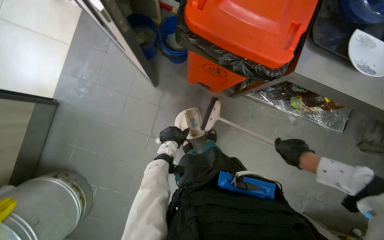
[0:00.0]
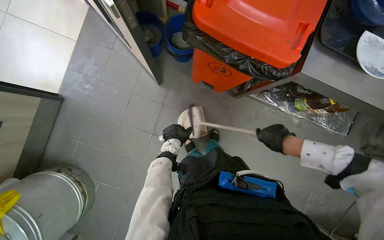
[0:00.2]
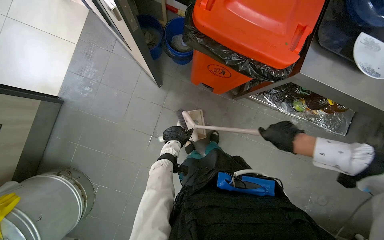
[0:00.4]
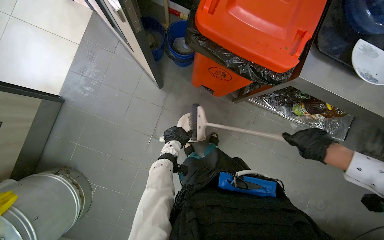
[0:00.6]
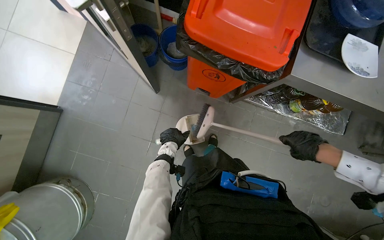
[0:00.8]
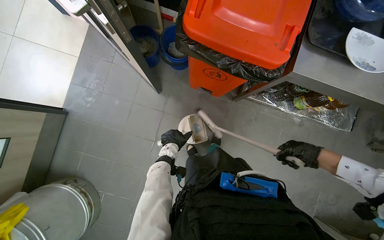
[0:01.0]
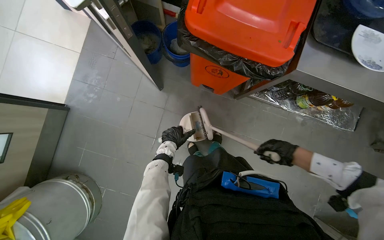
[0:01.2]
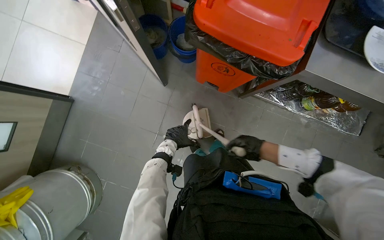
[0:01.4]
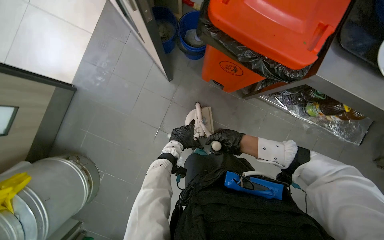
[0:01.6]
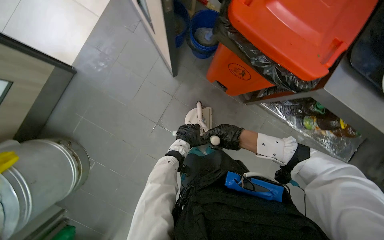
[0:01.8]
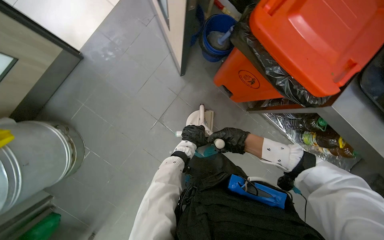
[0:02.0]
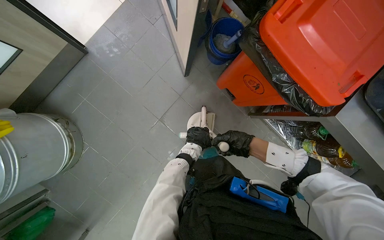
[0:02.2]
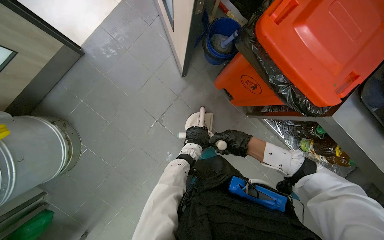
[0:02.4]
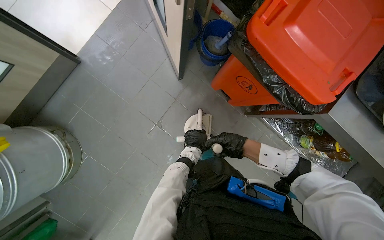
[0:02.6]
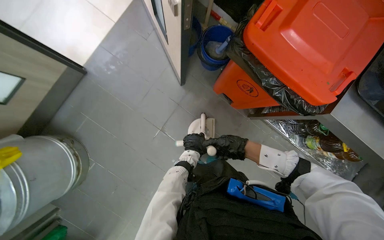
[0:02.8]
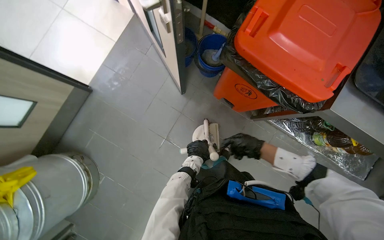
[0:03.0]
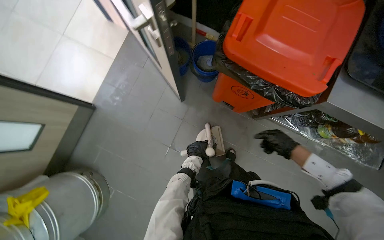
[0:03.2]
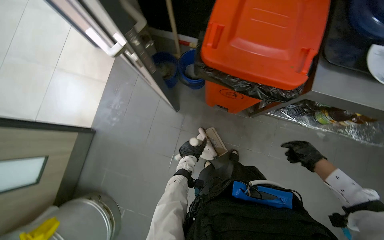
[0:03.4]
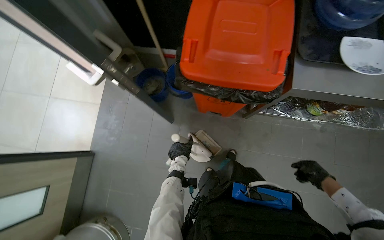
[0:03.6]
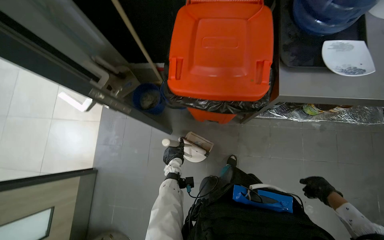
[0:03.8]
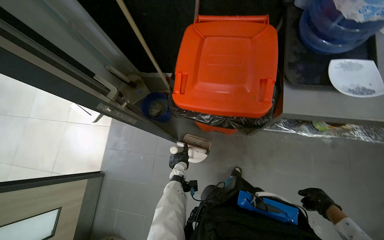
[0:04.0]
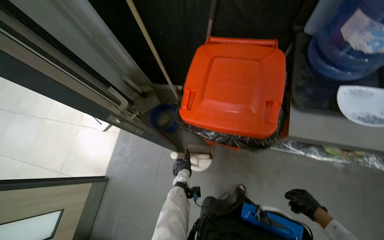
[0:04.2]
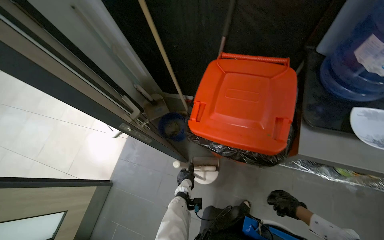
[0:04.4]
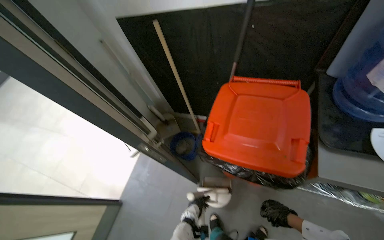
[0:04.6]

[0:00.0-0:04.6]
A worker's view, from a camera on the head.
Job: sweeping floor.
The whole recording: Sweeping kitchen floor. The worker sweeps the kitchen floor with a broom and collects debris with a dustpan.
0:00.0 to 0:01.6: The right hand swings left and right, roughly 25 cm each way, with 2 reversals.
0:03.0 to 0:04.6: The camera is aimed some 15 degrees further to the left. The view tips upward by approximately 25 degrees.

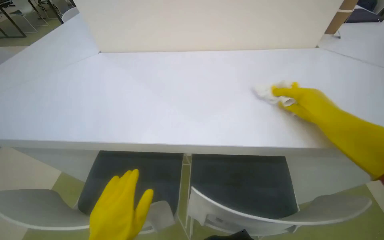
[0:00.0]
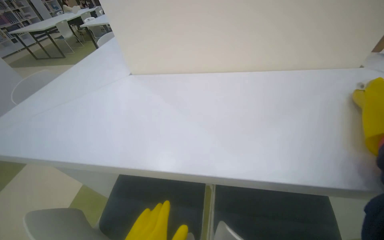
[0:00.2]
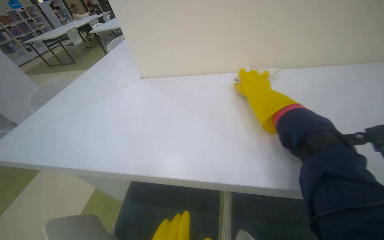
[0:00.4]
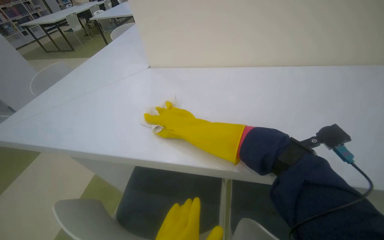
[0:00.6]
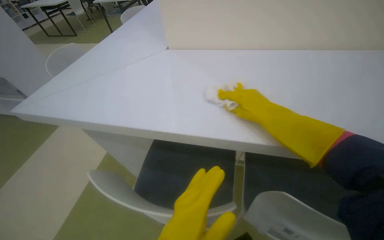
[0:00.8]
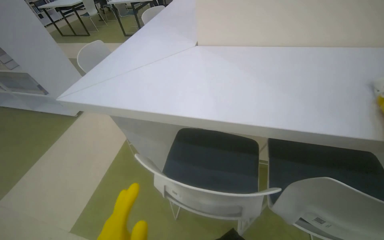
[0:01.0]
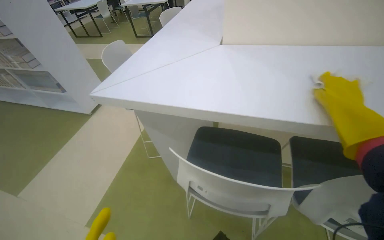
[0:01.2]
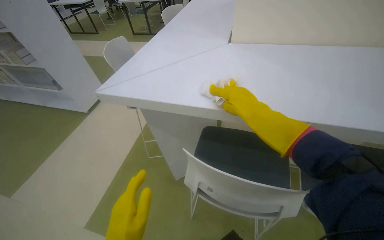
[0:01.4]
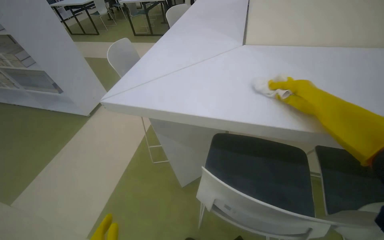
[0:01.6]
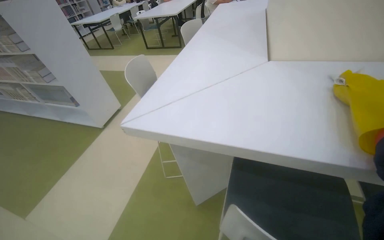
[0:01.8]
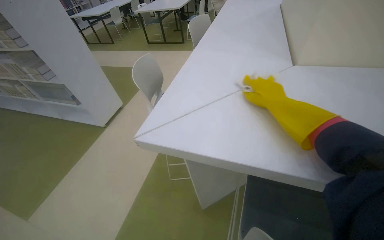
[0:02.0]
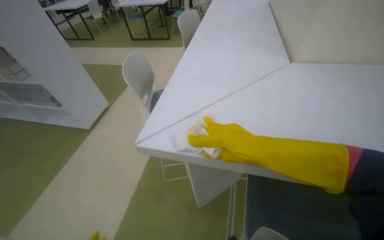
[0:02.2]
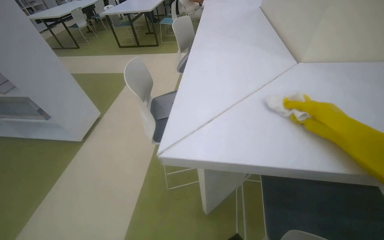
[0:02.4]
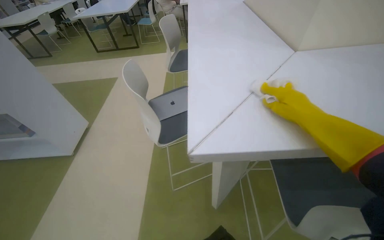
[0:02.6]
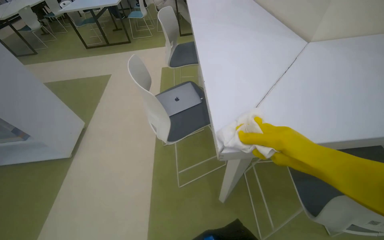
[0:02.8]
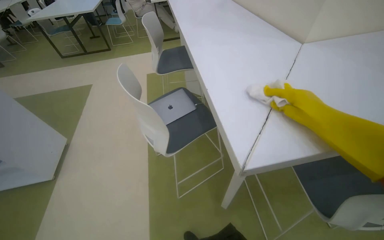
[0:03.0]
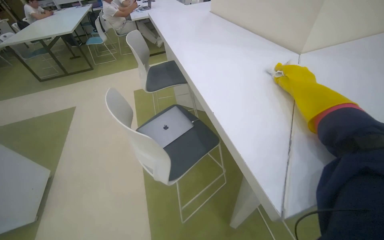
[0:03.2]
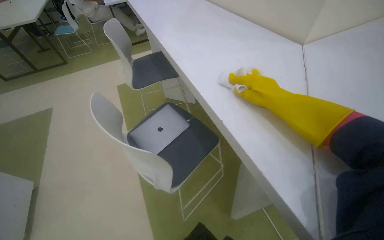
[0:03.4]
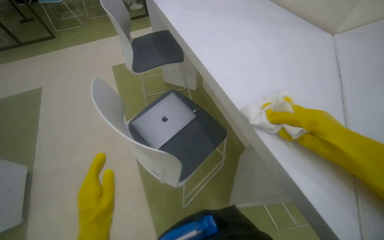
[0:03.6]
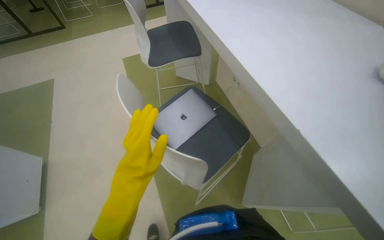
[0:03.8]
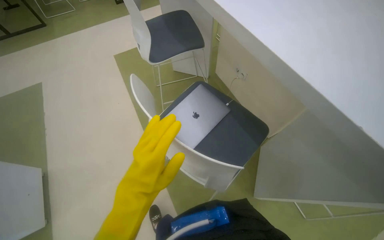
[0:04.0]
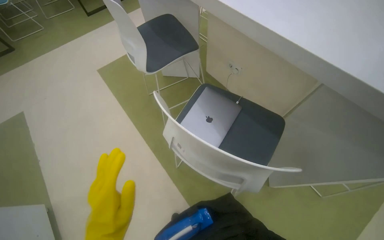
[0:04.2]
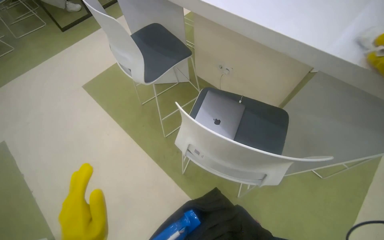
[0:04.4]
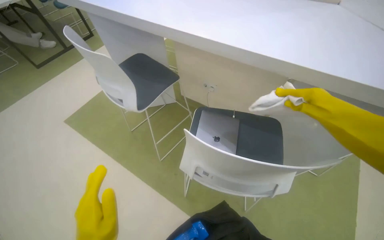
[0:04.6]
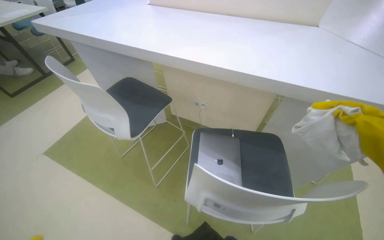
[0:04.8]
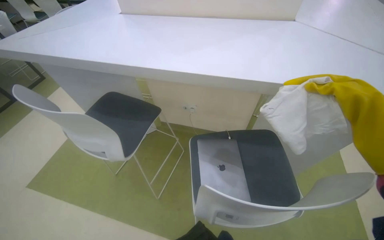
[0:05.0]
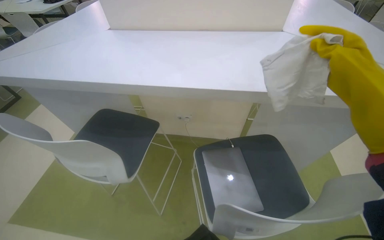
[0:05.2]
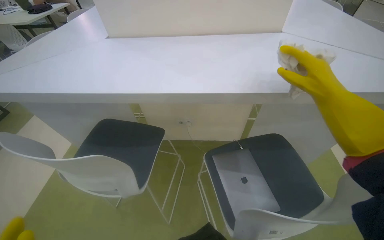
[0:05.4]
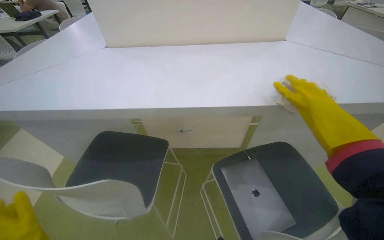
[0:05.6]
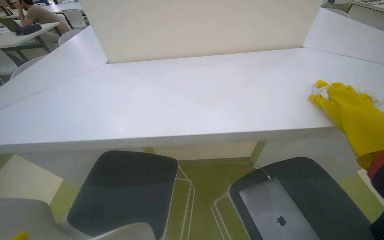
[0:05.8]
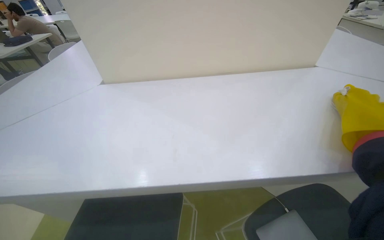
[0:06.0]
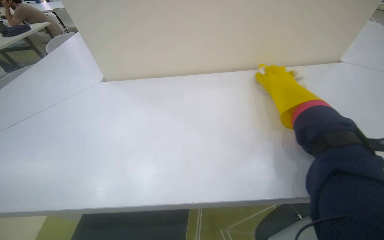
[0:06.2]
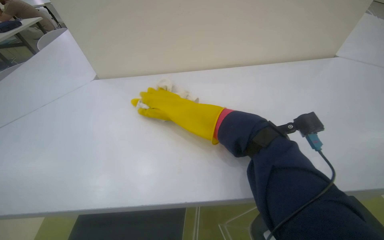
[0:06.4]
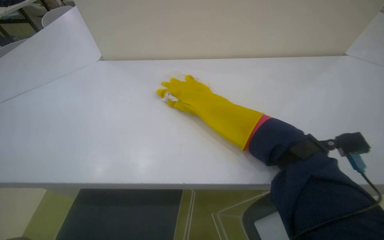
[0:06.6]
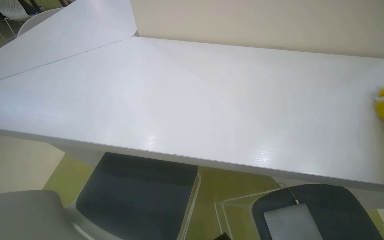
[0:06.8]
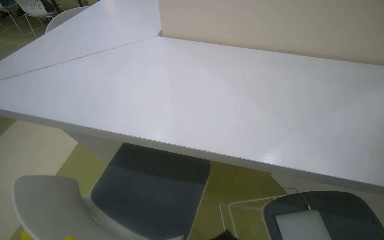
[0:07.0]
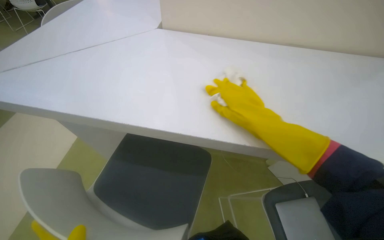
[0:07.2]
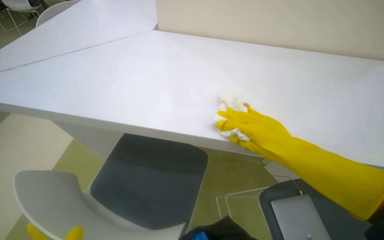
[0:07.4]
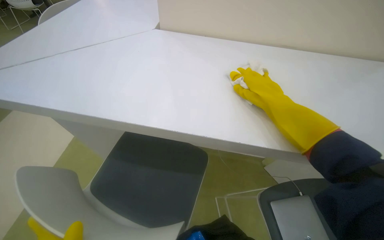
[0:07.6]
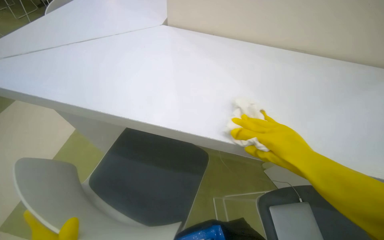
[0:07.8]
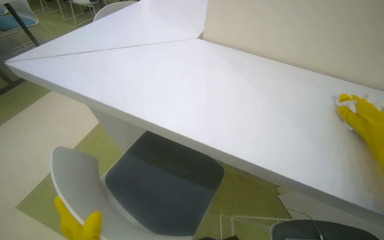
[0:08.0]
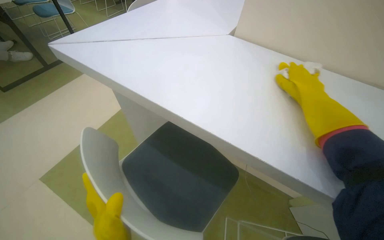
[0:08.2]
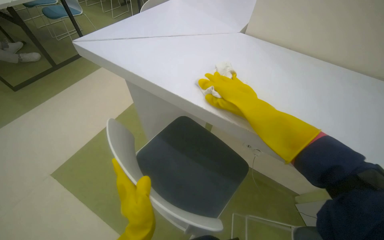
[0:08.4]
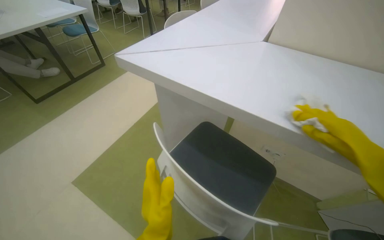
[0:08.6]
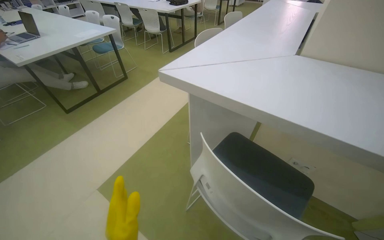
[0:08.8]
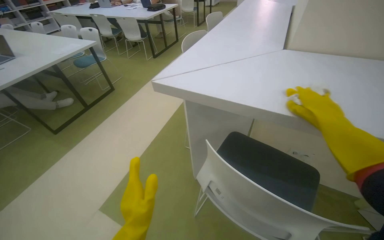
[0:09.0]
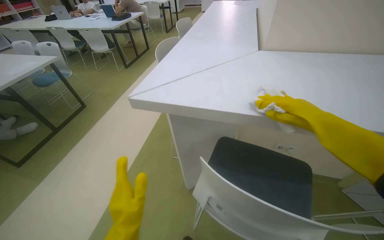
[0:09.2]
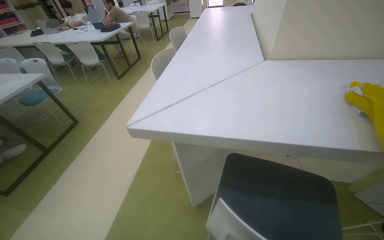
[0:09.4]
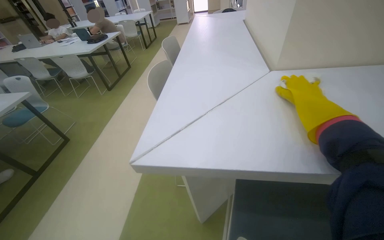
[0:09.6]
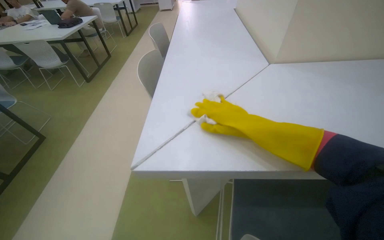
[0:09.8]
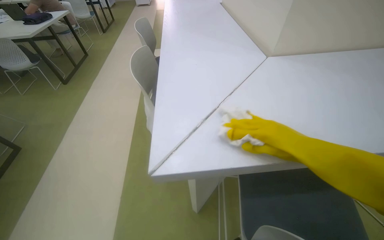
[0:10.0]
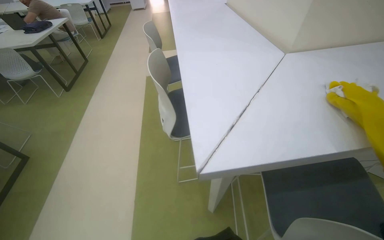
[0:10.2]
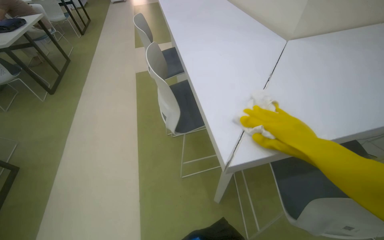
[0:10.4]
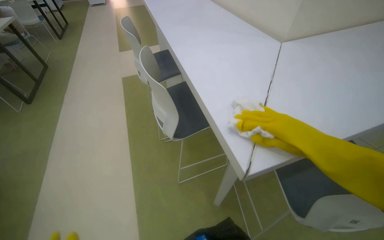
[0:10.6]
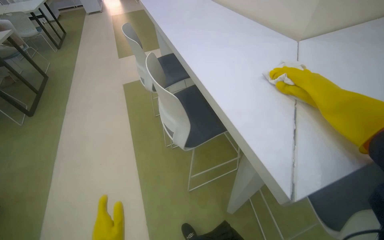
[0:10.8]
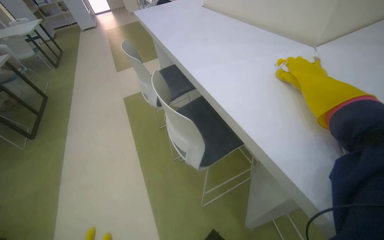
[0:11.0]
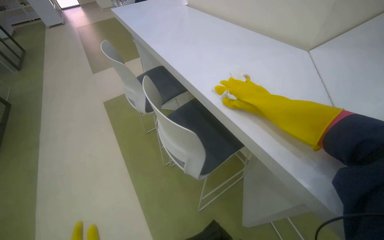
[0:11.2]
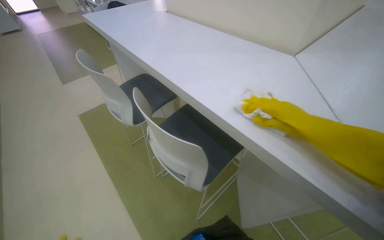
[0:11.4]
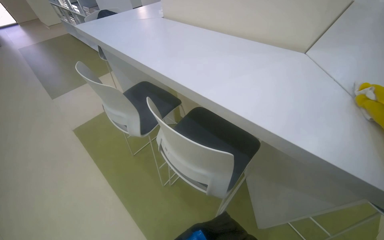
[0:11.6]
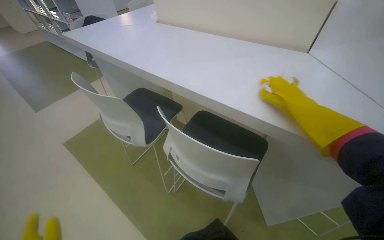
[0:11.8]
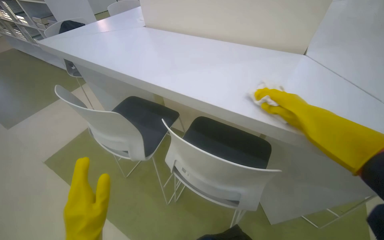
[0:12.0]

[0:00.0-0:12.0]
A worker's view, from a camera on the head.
Job: wiping surfaces.
The whole recording: Cleaning table surface. The worker wipes the surface of the library tables with a cloth.
0:01.6 to 0:03.0: The head travels some 60 cm. The wearer's head swings approximately 25 degrees to the right.
0:03.0 to 0:04.4: The head travels approximately 70 cm. The head turns to the right by approximately 35 degrees.
0:04.4 to 0:06.0: The wearer moves approximately 60 cm. The head turns to the right by about 45 degrees. The view tips upward by approximately 20 degrees.
0:06.0 to 0:07.6: The right hand heads to the left and farther from the camera, covering some 20 cm.
0:07.6 to 0:09.0: The wearer's head swings some 20 degrees to the left.
0:09.0 to 0:10.4: The wearer moves roughly 60 cm. The wearer looks some 40 degrees further to the right.
0:10.4 to 0:12.0: The head travels about 70 cm. The head turns to the right by roughly 45 degrees.

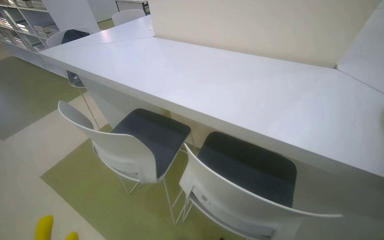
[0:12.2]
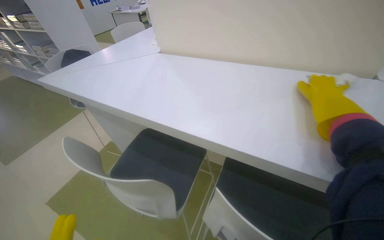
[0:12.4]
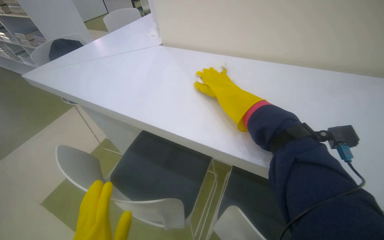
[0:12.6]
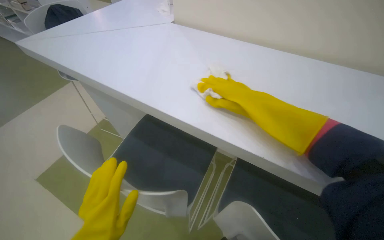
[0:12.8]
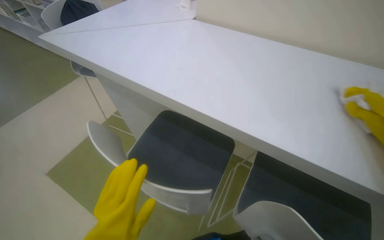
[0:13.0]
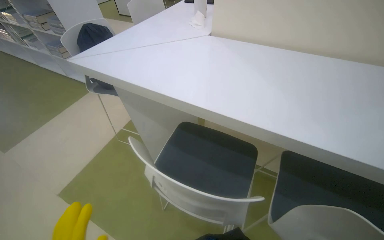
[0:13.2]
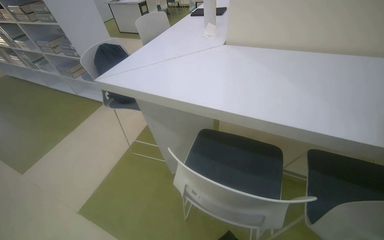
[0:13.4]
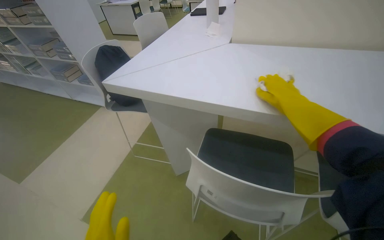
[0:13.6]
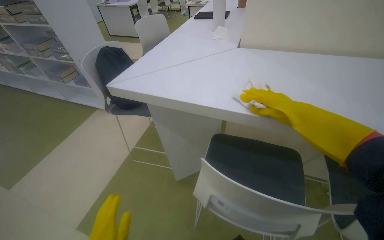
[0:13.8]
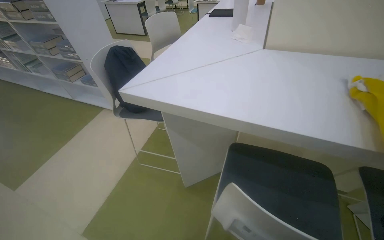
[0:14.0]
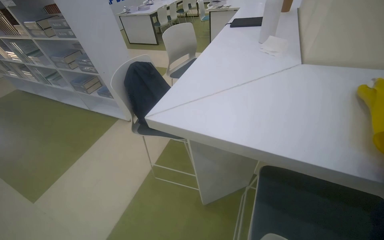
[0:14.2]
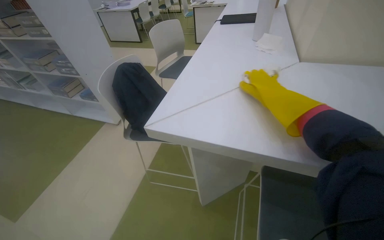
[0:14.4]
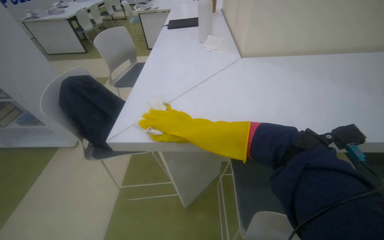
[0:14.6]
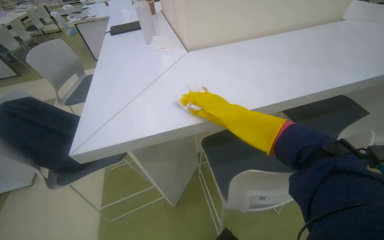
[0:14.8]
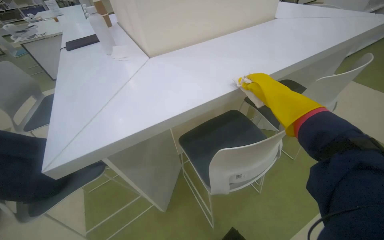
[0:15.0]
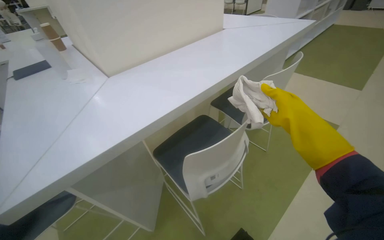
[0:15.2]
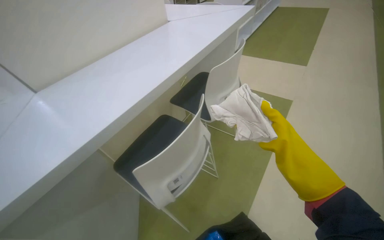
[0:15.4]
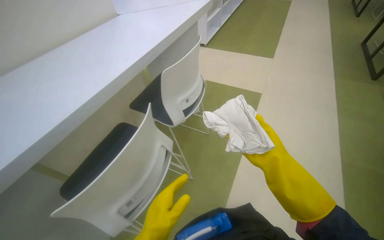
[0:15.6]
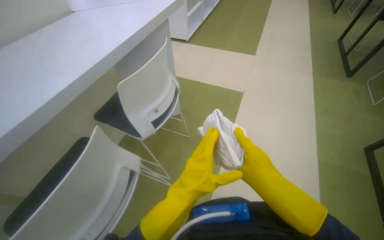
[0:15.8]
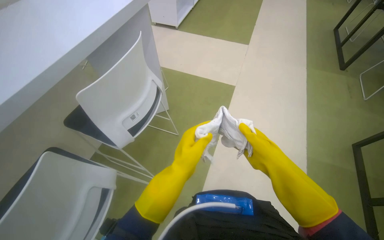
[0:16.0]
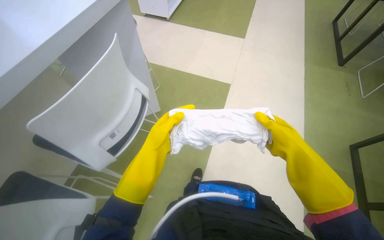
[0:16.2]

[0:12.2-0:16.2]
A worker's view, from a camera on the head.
Job: wiping surfaces.
The whole recording: Cleaning table surface. The worker wipes the surface of the library tables with a cloth.
0:12.2 to 0:13.6: The head travels about 50 cm.
0:13.6 to 0:14.8: The wearer looks some 35 degrees further to the right.
0:14.8 to 0:16.2: The camera travels about 70 cm. The head turns to the right by about 55 degrees.
